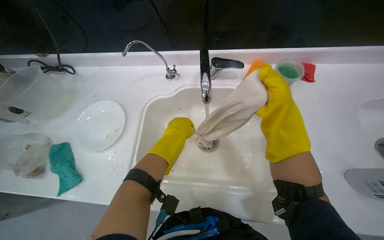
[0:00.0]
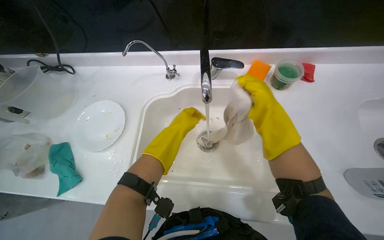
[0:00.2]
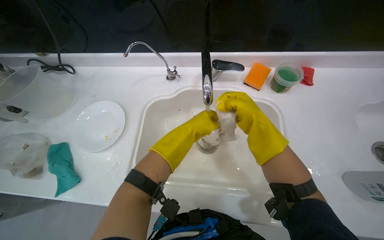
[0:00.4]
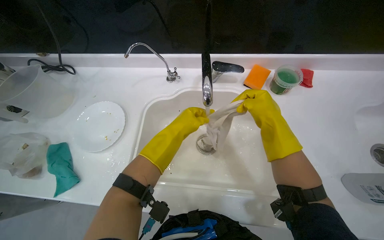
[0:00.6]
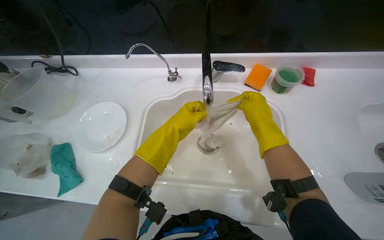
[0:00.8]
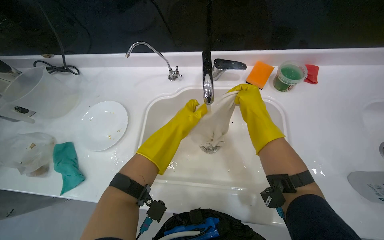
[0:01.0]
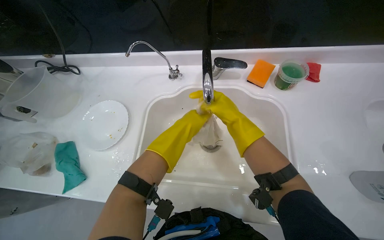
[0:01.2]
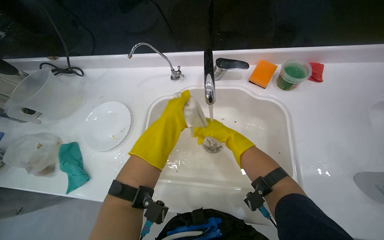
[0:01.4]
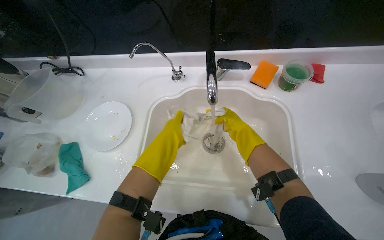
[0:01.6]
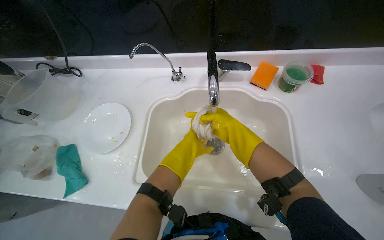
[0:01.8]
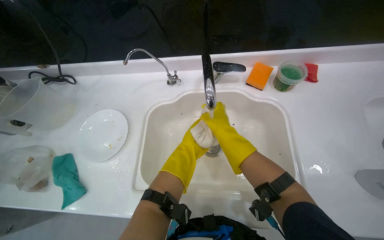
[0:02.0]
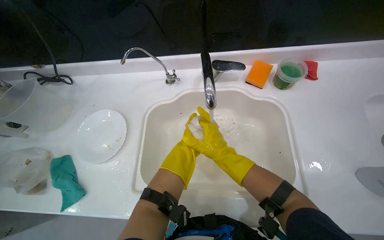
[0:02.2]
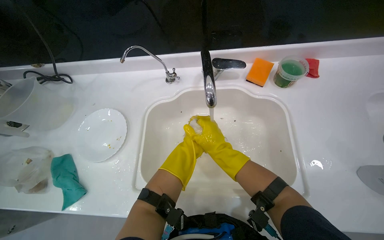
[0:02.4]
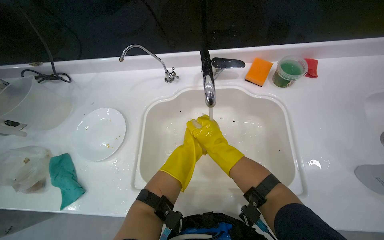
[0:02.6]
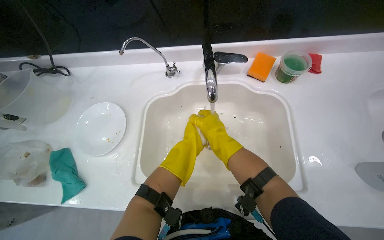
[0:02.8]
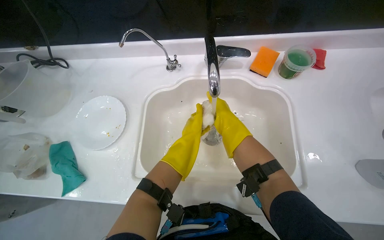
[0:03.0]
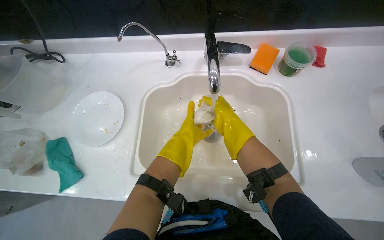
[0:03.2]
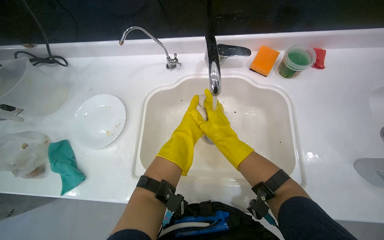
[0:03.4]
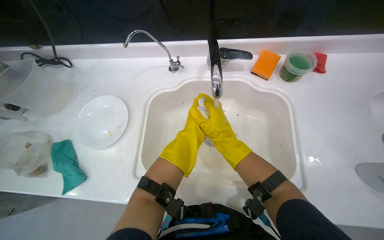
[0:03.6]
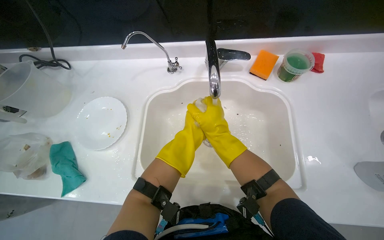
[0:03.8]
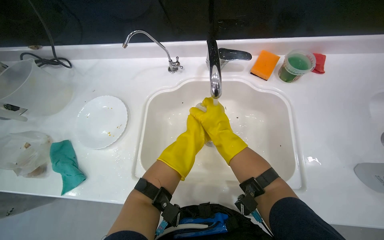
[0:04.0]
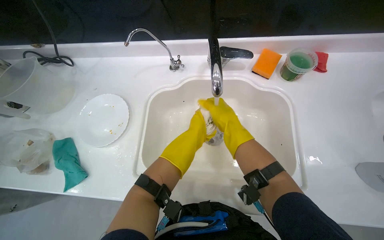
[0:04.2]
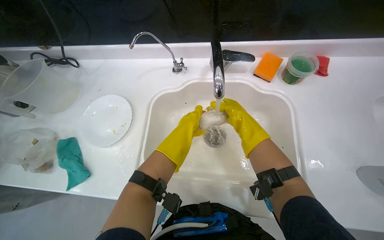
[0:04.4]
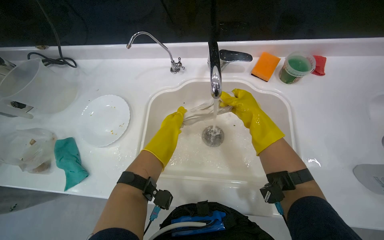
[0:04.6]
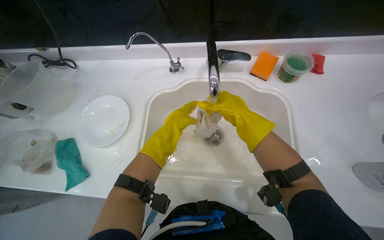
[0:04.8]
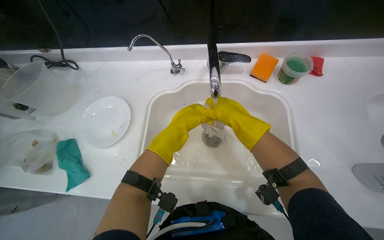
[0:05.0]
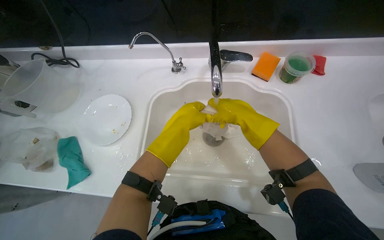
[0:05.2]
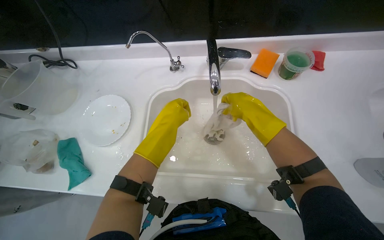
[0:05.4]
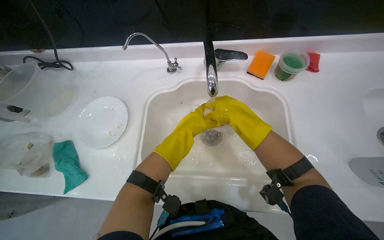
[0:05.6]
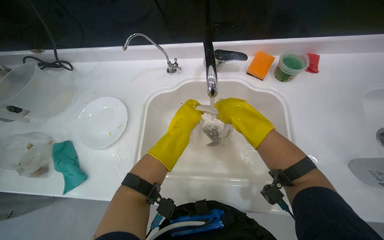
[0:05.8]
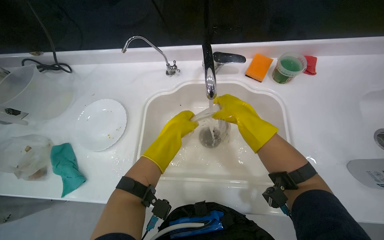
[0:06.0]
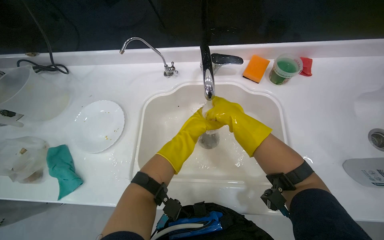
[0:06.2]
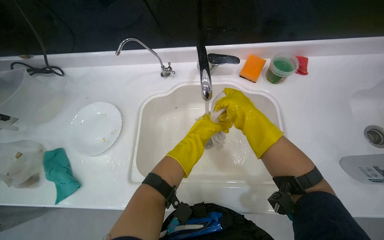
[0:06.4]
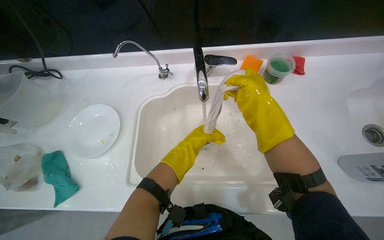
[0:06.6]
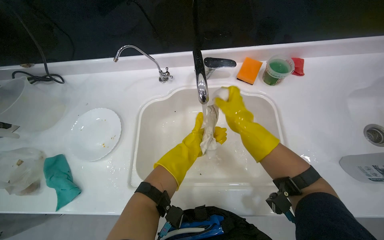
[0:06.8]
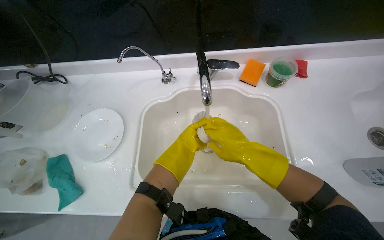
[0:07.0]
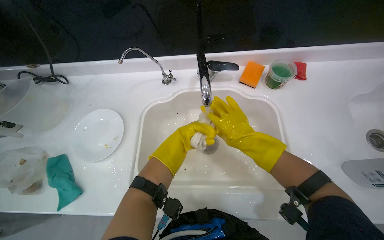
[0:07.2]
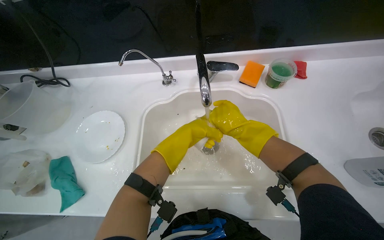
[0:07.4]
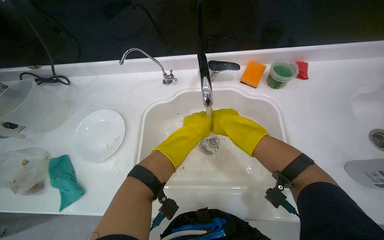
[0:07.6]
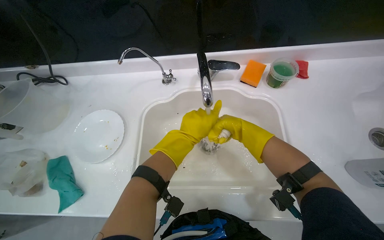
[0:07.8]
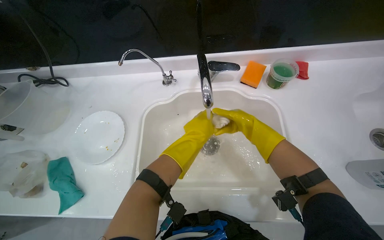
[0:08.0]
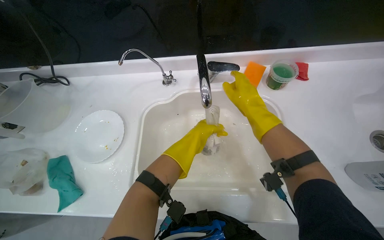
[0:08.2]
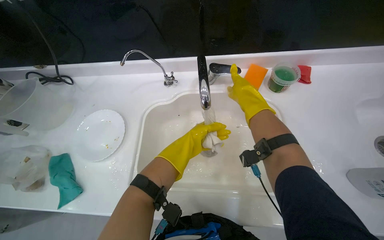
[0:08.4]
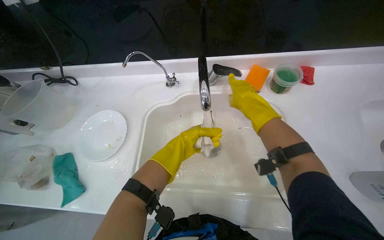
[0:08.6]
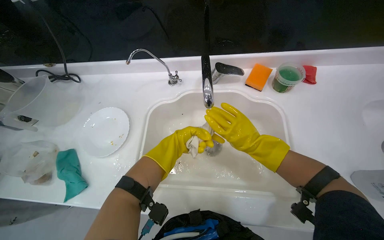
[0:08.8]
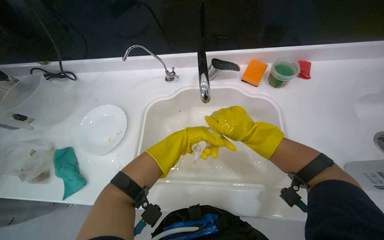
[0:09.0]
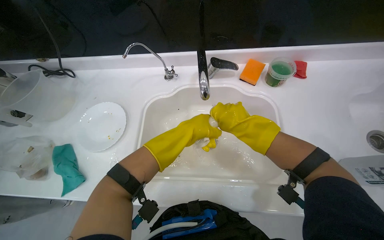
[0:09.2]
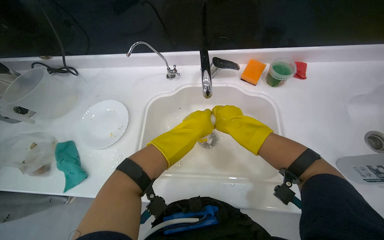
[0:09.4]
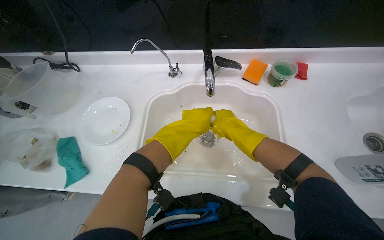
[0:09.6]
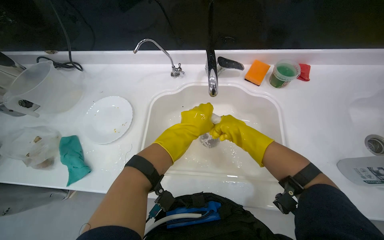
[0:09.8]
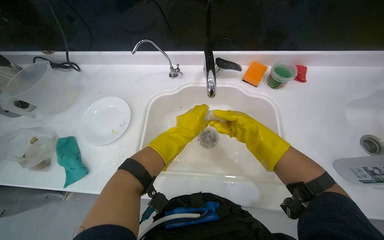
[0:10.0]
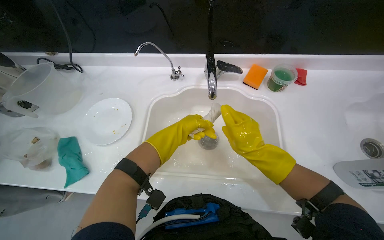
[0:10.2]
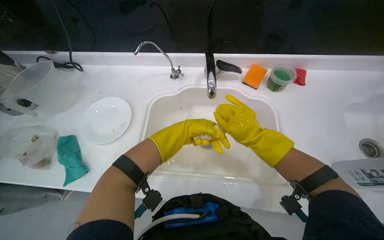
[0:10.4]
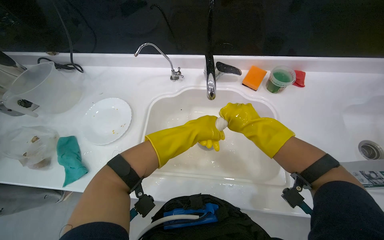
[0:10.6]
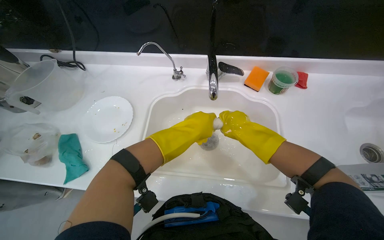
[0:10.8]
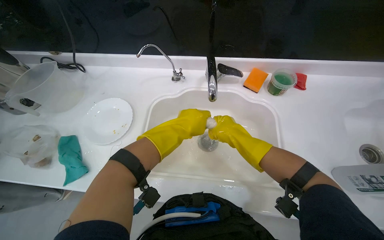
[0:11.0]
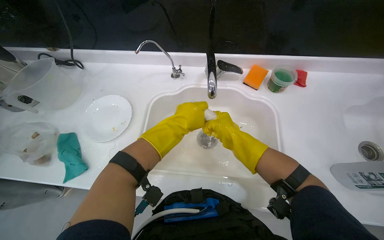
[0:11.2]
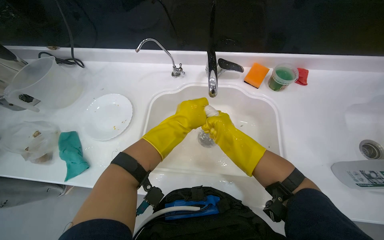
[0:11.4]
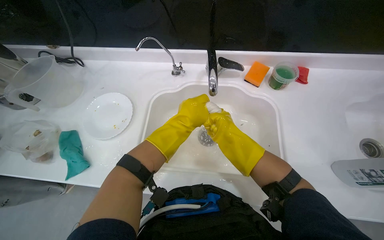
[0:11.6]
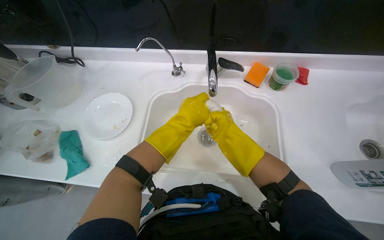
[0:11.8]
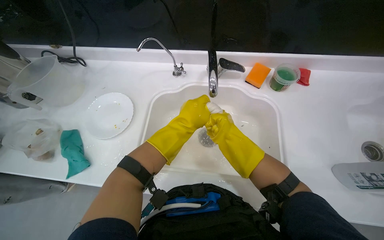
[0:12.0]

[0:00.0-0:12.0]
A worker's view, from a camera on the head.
Job: cleaning kitchen.
The whole recording: Wiping kitchen cabinets exterior. The worker rinses and wrings a cloth, then wipes the exterior of the kitchen cabinets.
0:00.0 to 0:01.6: The right hand heads to the left, covering about 10 cm.
0:06.0 to 0:07.6: The left hand moves about 15 cm farther from the camera and comes back.
0:07.6 to 0:09.0: The right hand moves roughly 10 cm up the picture and comes back.
0:09.0 to 0:10.4: The hands make small movements and keep their place.
0:10.4 to 0:12.0: The hands stay close to where they were, moving slightly.

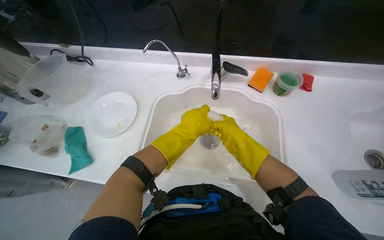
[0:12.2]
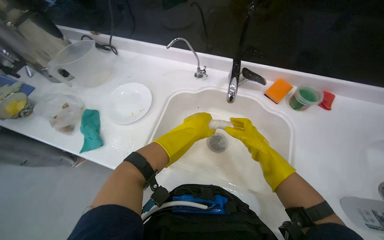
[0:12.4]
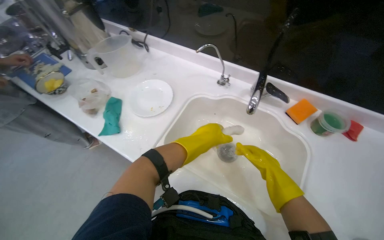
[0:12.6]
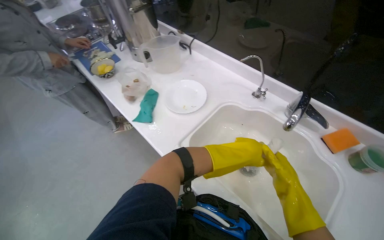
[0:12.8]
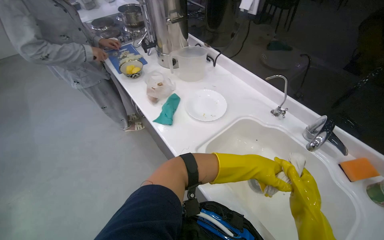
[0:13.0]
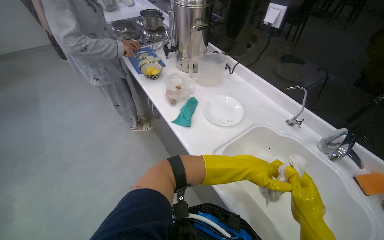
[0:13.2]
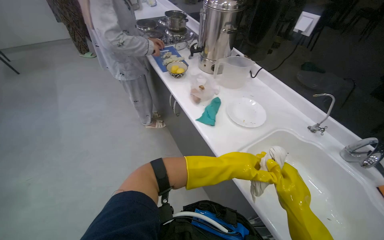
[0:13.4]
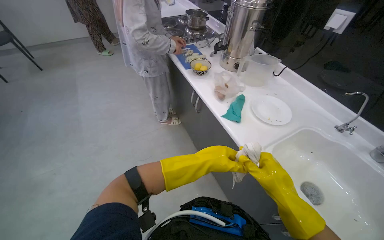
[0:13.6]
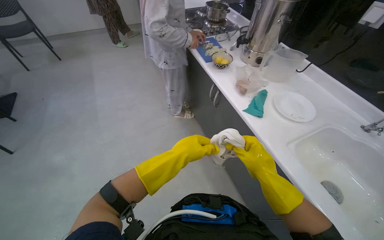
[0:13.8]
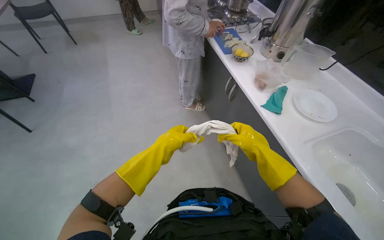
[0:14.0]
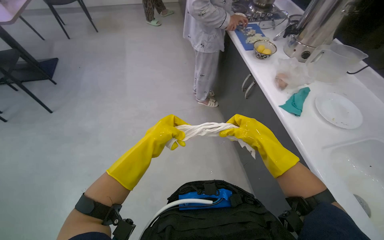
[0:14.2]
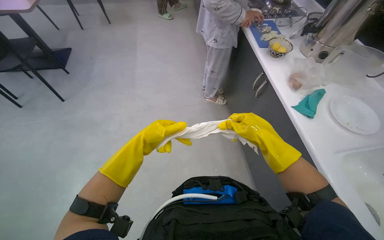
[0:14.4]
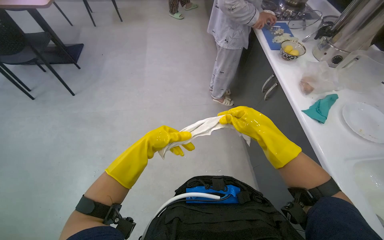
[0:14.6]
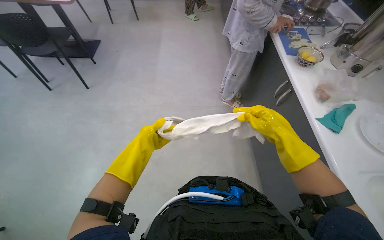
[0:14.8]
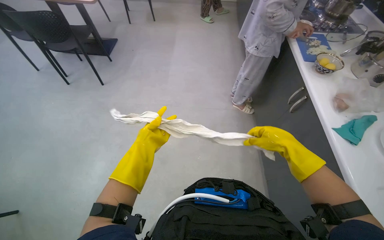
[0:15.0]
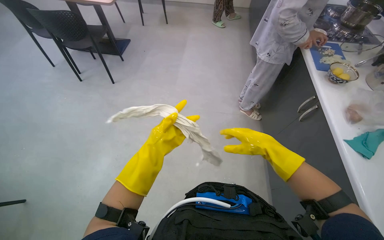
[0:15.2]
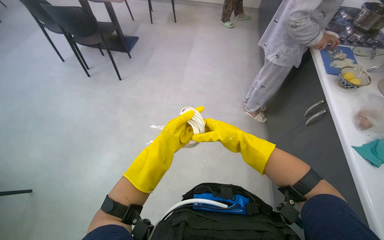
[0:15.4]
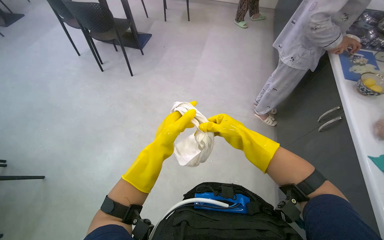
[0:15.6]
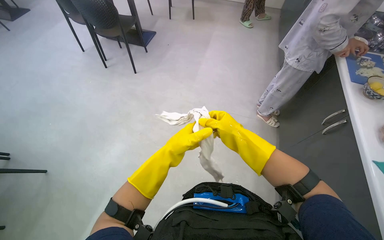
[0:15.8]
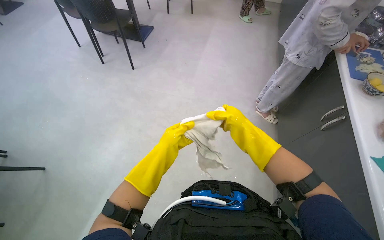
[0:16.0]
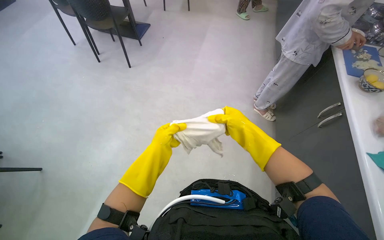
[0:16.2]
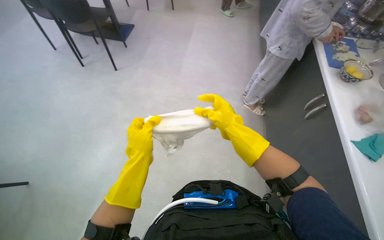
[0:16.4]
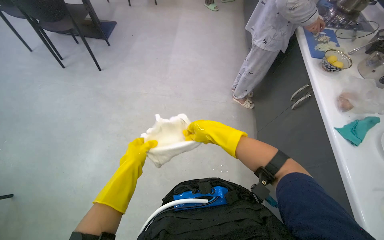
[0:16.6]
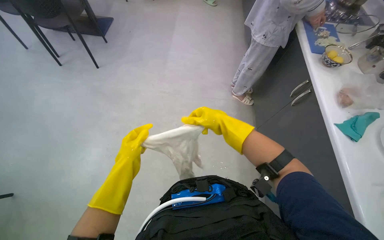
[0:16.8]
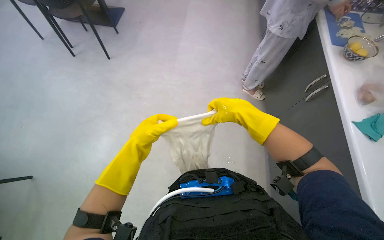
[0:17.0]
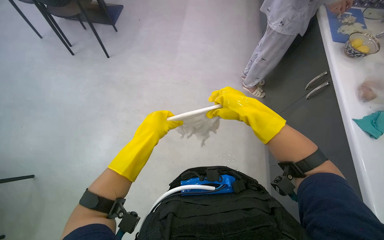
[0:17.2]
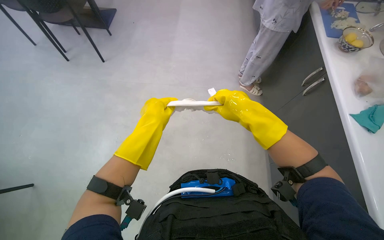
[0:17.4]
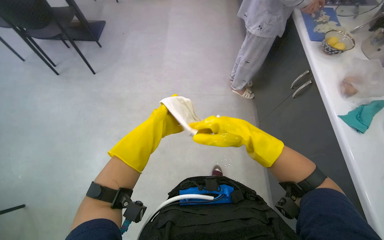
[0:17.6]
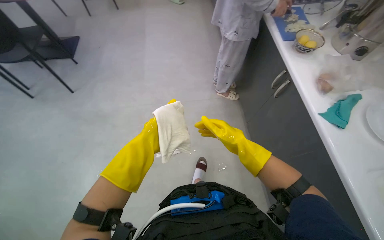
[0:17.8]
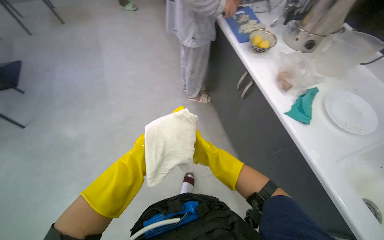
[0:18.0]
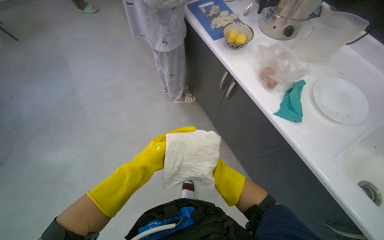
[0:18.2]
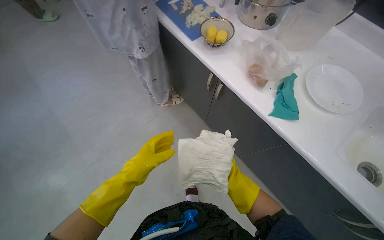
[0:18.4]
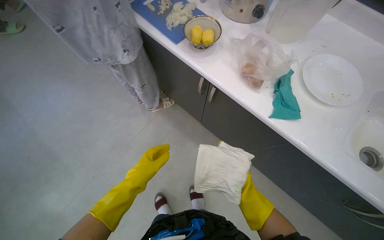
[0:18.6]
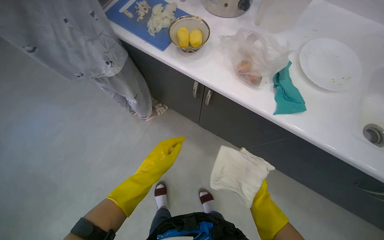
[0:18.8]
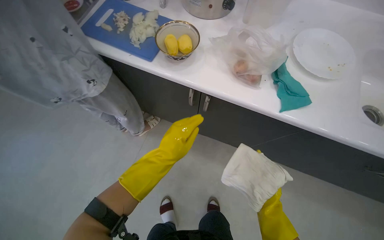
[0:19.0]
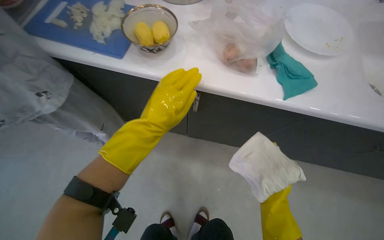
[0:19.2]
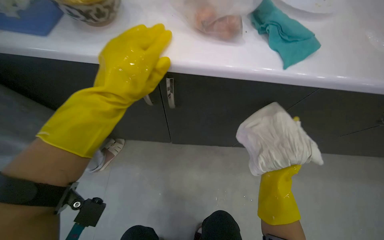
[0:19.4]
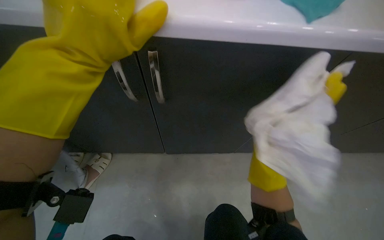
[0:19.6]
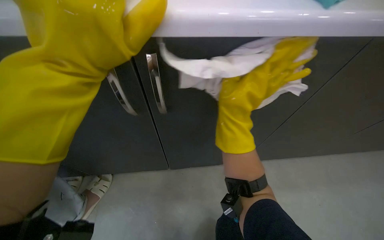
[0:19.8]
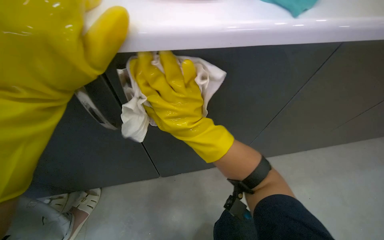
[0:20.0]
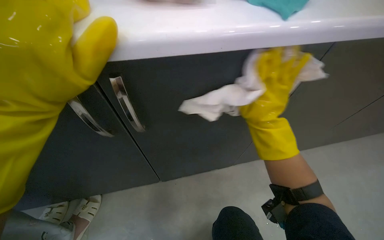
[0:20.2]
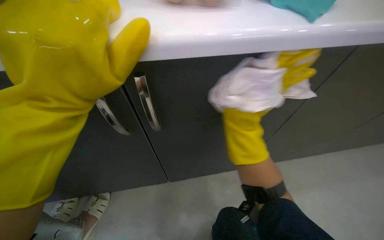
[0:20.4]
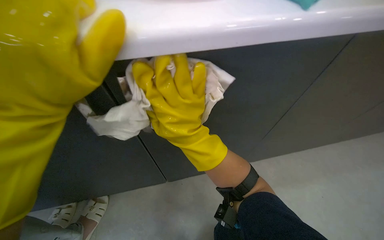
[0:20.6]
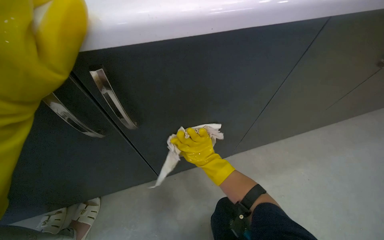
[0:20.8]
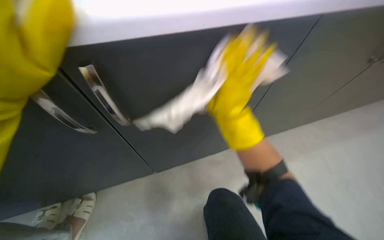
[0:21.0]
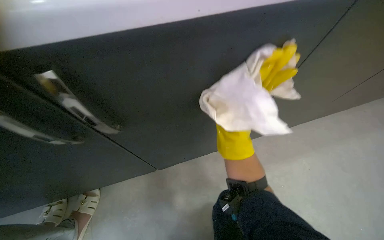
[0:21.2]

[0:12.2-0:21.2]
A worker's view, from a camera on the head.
Job: cleaning kitchen.
The whole recording: Wiping kitchen cabinets exterior. The worker rinses and wrings a cloth, then wipes the exterior of the kitchen cabinets.
0:12.2 to 0:13.8: The camera travels approximately 50 cm. The wearer's head swings about 55 degrees to the left.
0:13.8 to 0:15.2: The head turns to the left by roughly 35 degrees. The right hand is displaced up the picture by approximately 10 cm; the left hand travels to the left by some 30 cm, and reaches some 15 cm farther from the camera, then returns.
0:15.2 to 0:16.6: The right hand heads to the left, covering approximately 10 cm.
0:16.6 to 0:18.2: The head turns to the right by about 35 degrees.
0:18.2 to 0:19.8: The wearer looks about 50 degrees further to the right.
